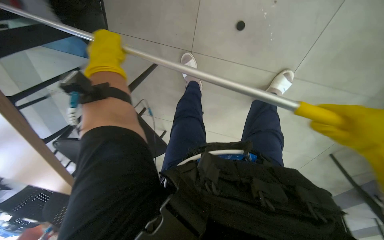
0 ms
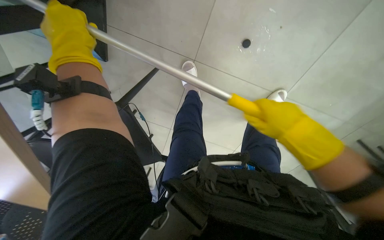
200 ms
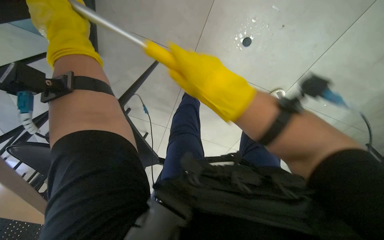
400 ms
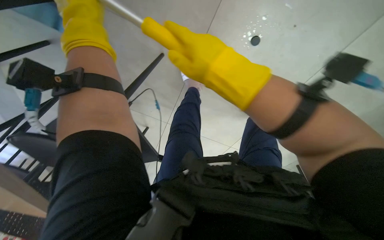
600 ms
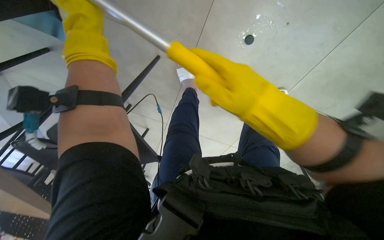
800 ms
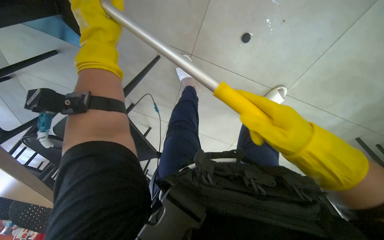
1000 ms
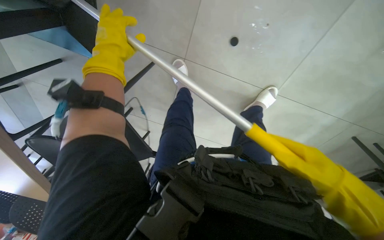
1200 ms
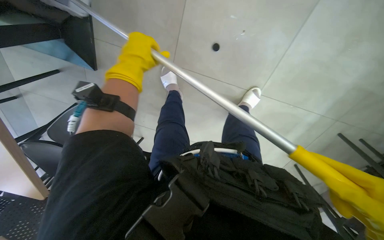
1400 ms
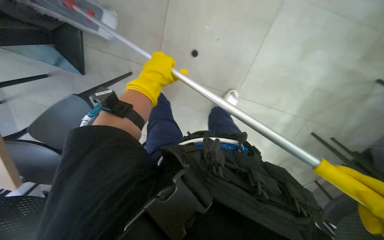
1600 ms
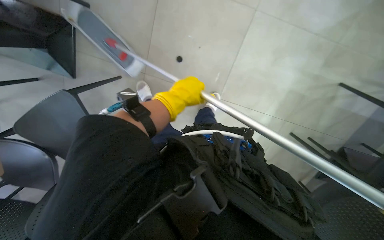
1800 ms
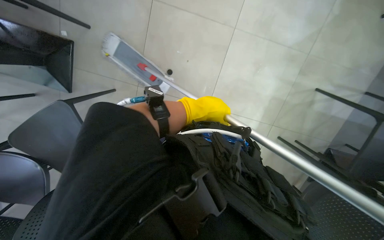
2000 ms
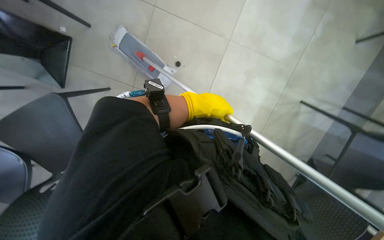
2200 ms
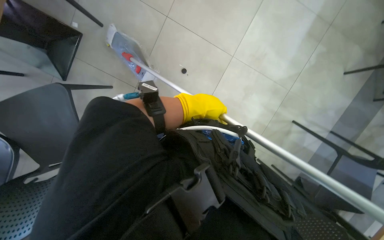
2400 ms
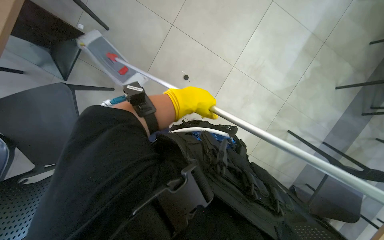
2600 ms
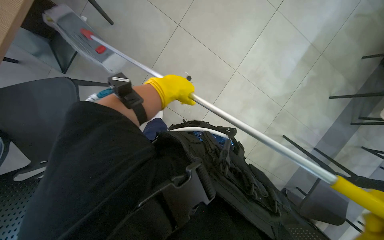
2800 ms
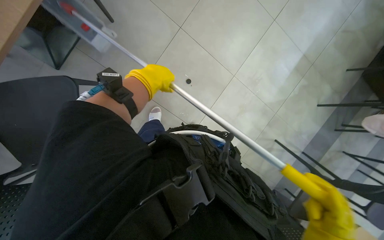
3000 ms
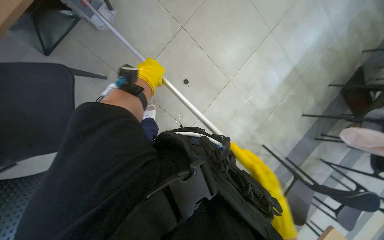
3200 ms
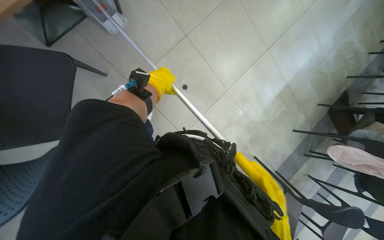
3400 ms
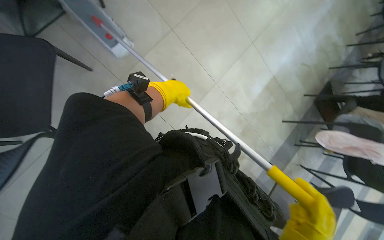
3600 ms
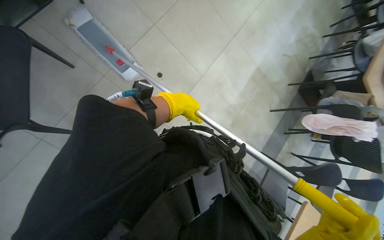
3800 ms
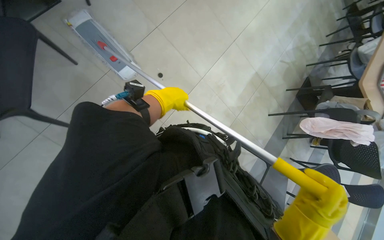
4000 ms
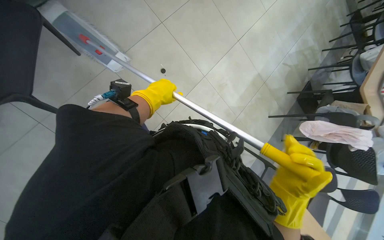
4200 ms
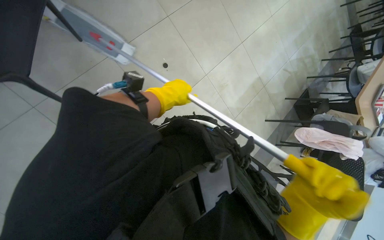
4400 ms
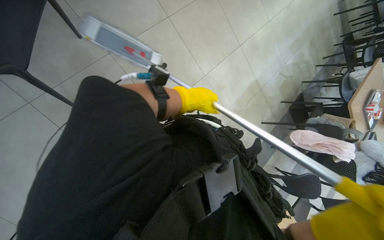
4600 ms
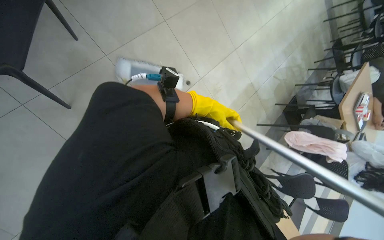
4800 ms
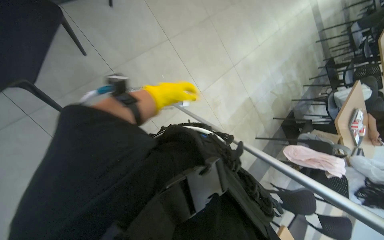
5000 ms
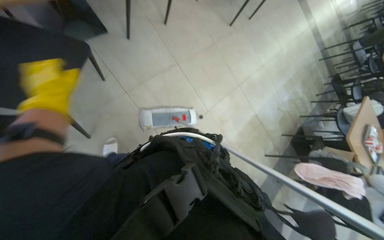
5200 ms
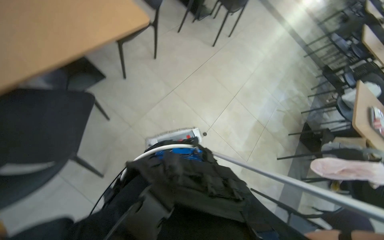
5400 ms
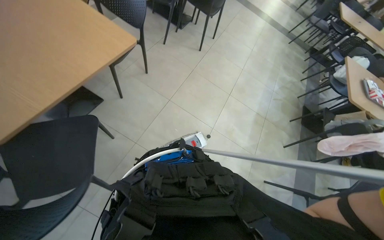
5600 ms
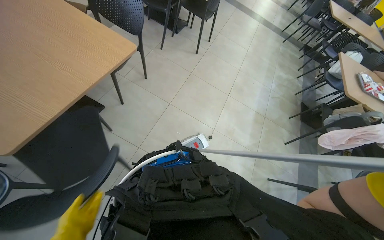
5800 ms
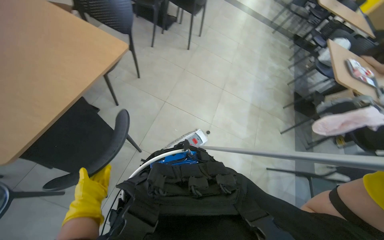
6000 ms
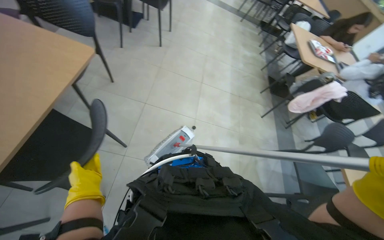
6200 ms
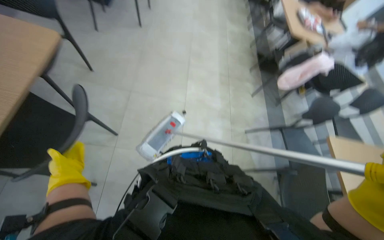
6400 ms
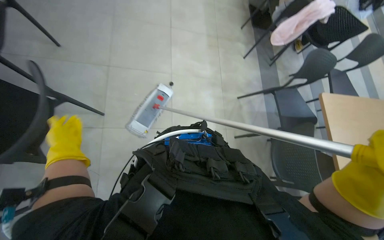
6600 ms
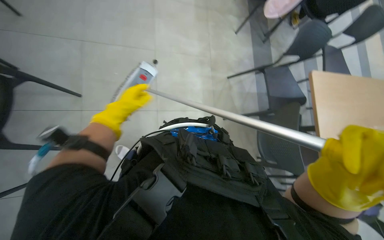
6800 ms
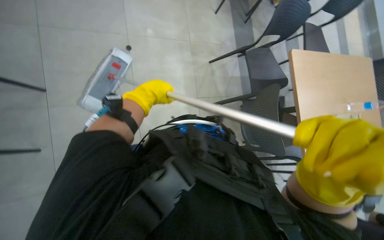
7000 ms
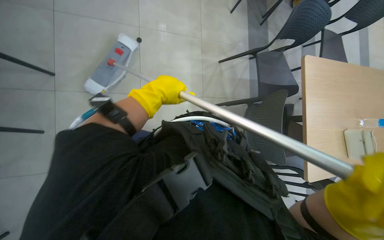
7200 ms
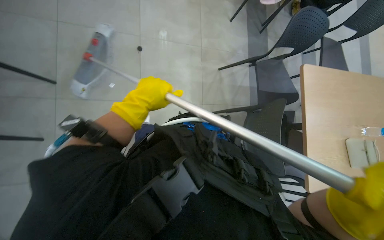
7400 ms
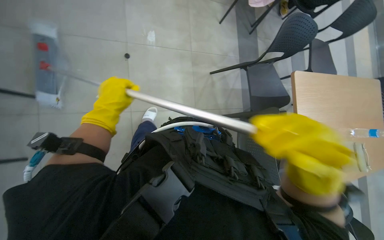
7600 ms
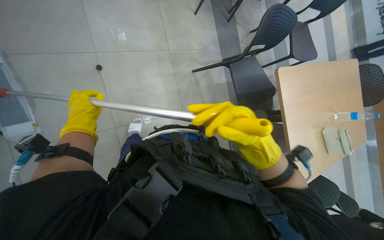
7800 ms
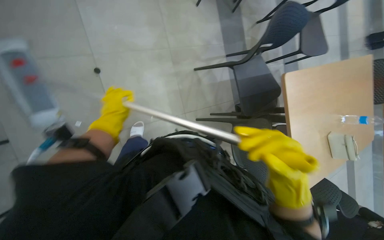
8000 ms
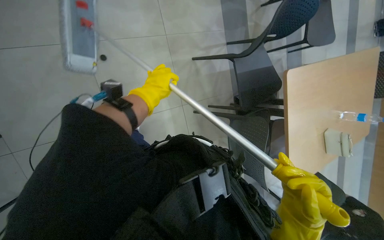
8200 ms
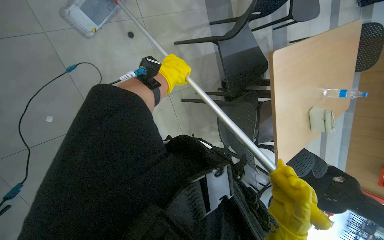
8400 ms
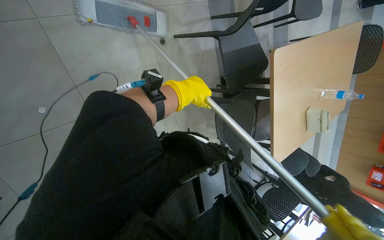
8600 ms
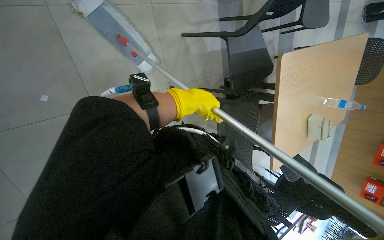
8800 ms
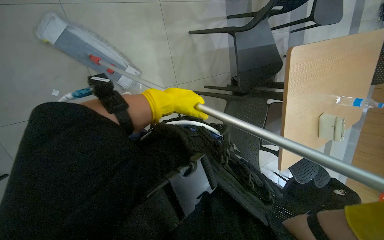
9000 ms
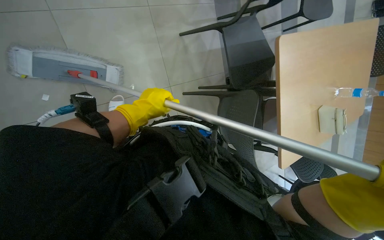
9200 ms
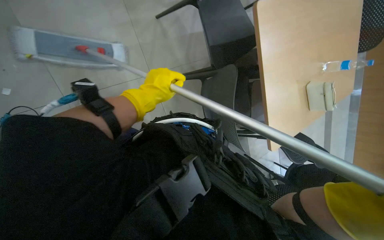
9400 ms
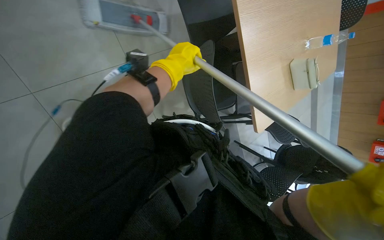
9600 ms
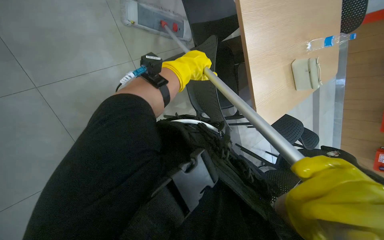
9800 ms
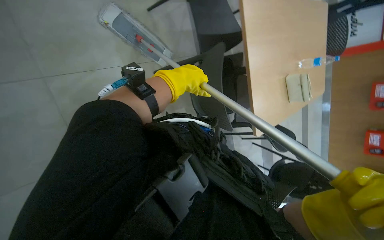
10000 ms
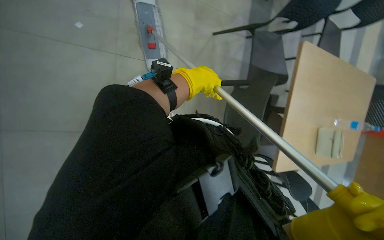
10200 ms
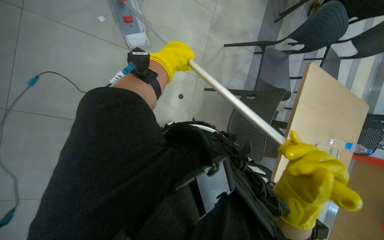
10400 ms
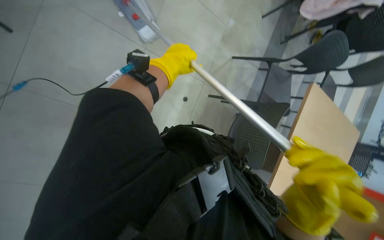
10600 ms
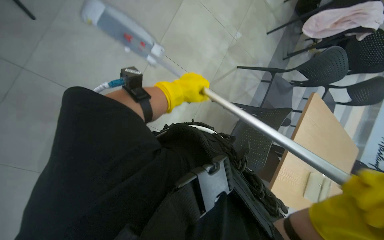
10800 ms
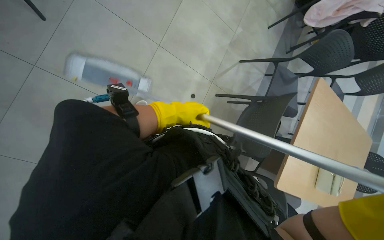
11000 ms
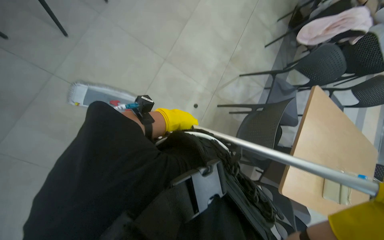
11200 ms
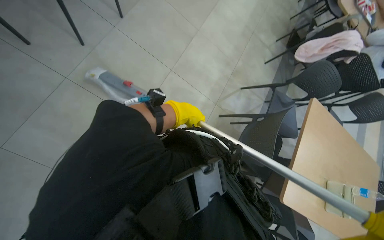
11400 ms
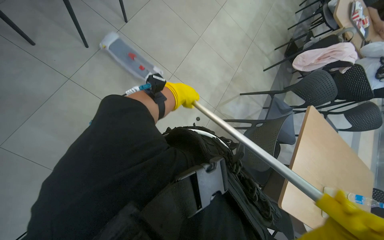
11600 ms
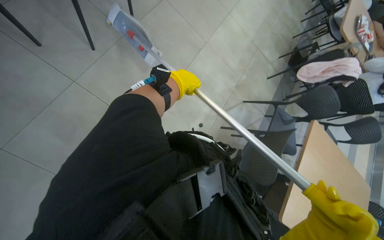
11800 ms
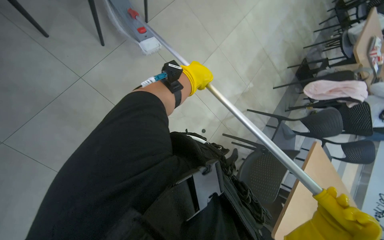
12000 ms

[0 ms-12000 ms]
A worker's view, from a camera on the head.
Job: mopping floor.
The whole recording: Mopping the floor. The worker mops the floor with a flat mop, pausing to rinse and wring the mop head.
0 ms to 1600 ms: The left hand is displaced to the right by roughly 15 cm.
1600 ms to 3000 ms: The view swings about 20 degrees to the right. The view tips upward by roughly 15 degrees. The left hand reaches some 30 cm to the right, then returns.
3000 ms to 4400 ms: The camera sweeps to the right, by about 15 degrees. The left hand shifts roughly 35 cm down the picture.
4400 ms to 6000 ms: The view tilts about 20 degrees upward. Everything in view rotates some 30 degrees counterclockwise.
6000 ms to 7600 ms: The head turns to the right by some 30 degrees. The wearer looks about 25 degrees further downward.
7600 ms to 9000 ms: The view tilts roughly 15 degrees downward. The left hand goes some 20 cm to the right and farther from the camera.
9000 ms to 10400 ms: The left hand goes some 10 cm nearer to the camera, and travels to the right and back again, approximately 10 cm each way.
10400 ms to 12000 ms: The view tips upward by some 15 degrees. The left hand travels down the picture and back again, about 15 cm each way.

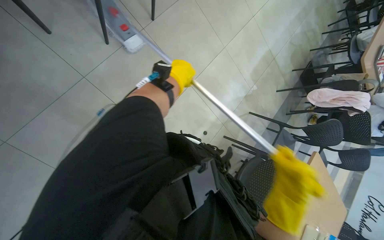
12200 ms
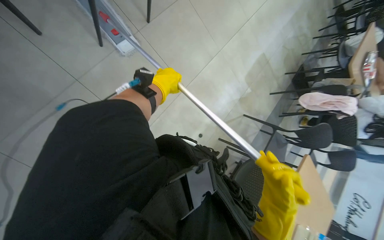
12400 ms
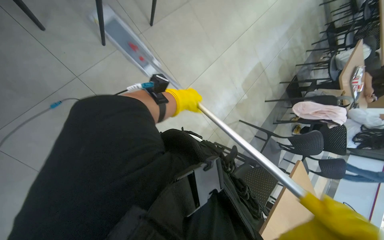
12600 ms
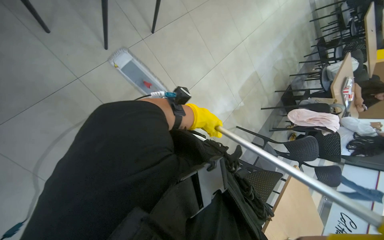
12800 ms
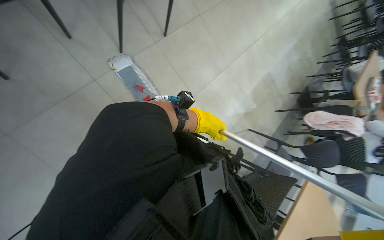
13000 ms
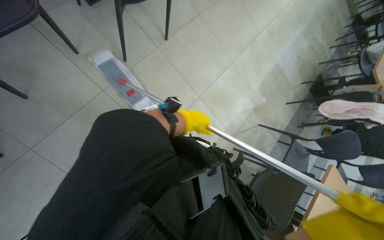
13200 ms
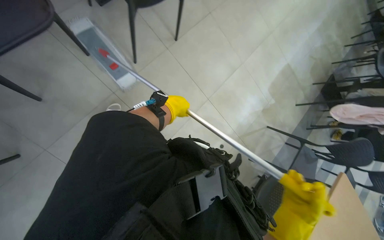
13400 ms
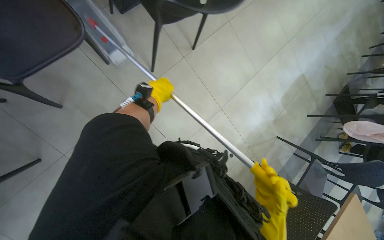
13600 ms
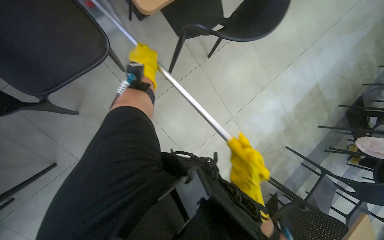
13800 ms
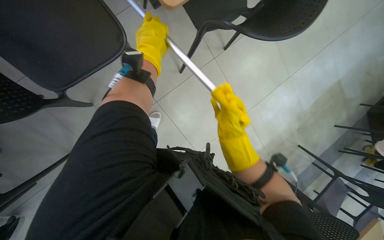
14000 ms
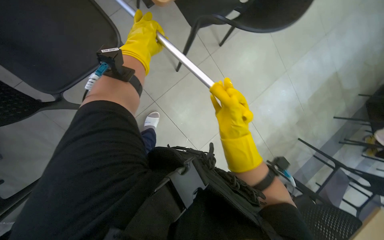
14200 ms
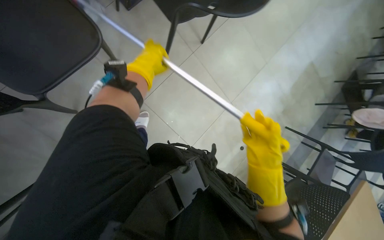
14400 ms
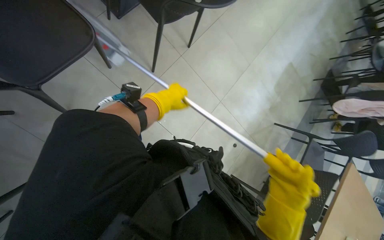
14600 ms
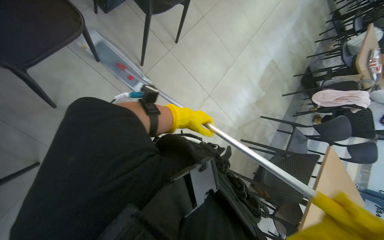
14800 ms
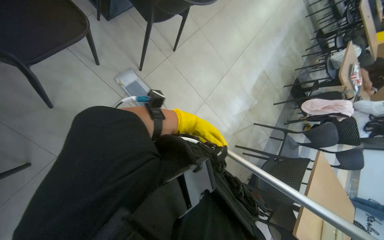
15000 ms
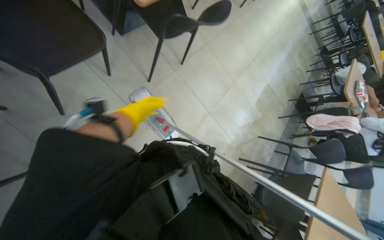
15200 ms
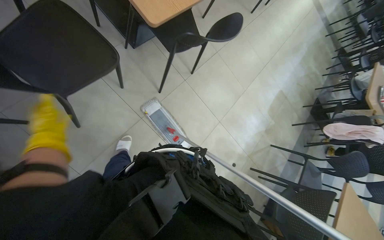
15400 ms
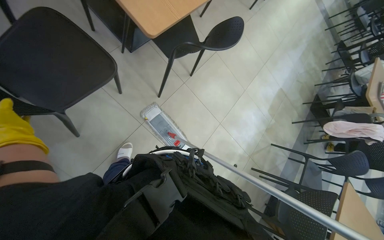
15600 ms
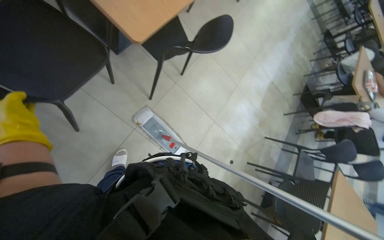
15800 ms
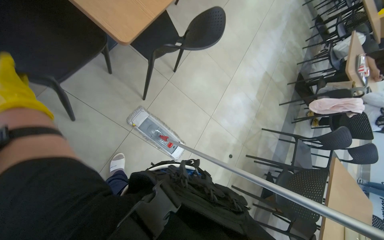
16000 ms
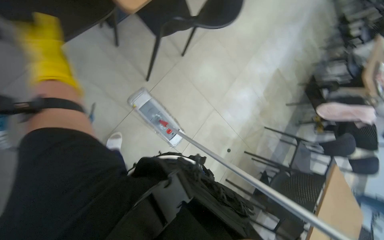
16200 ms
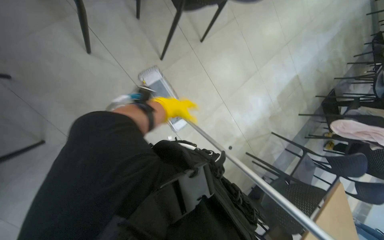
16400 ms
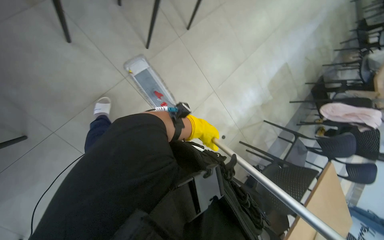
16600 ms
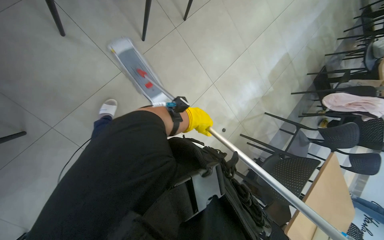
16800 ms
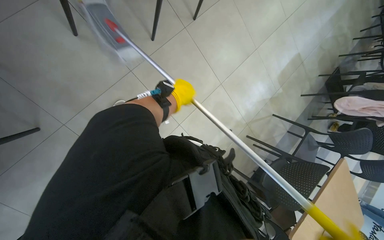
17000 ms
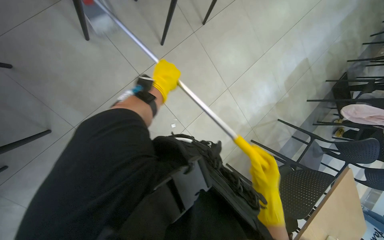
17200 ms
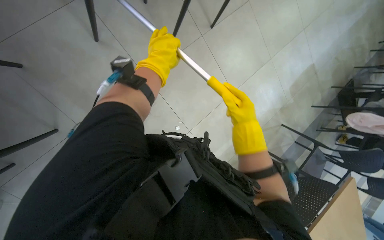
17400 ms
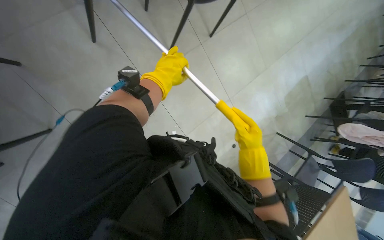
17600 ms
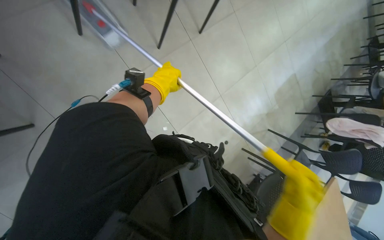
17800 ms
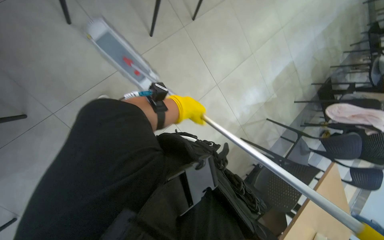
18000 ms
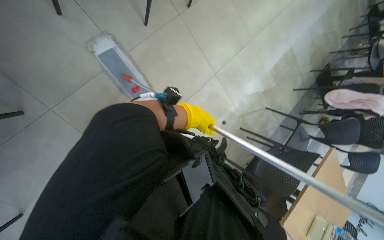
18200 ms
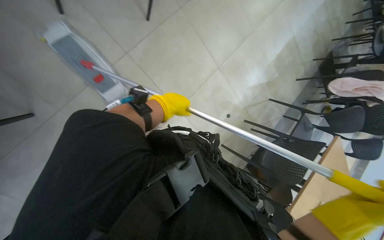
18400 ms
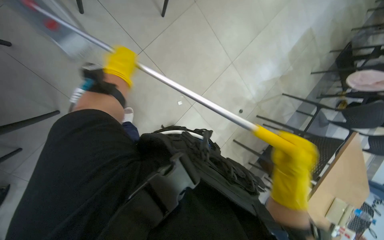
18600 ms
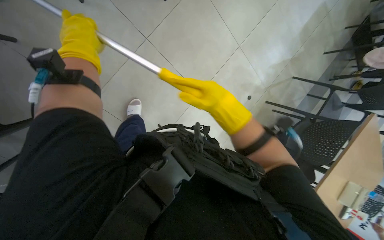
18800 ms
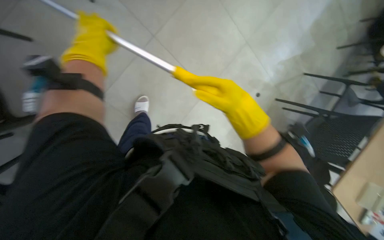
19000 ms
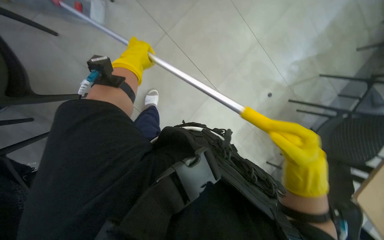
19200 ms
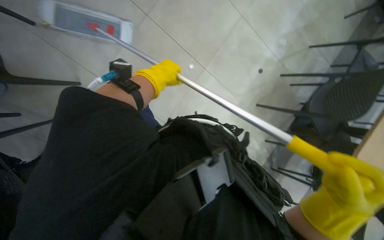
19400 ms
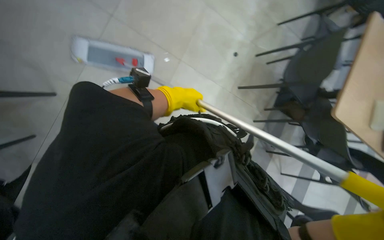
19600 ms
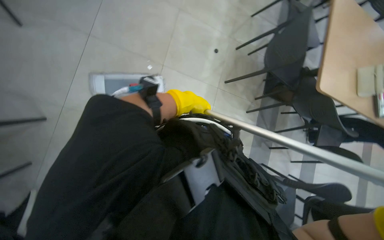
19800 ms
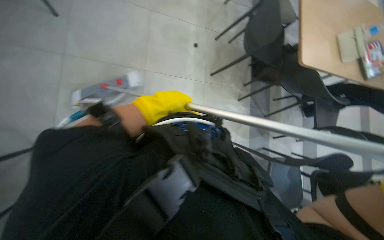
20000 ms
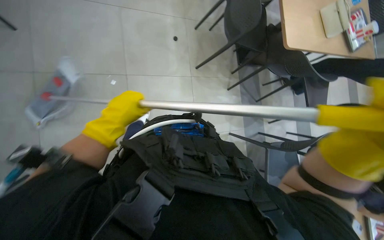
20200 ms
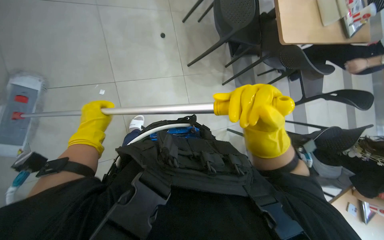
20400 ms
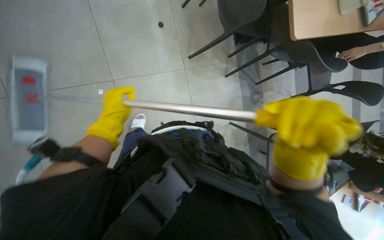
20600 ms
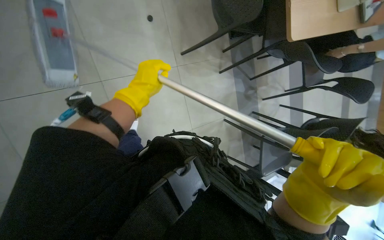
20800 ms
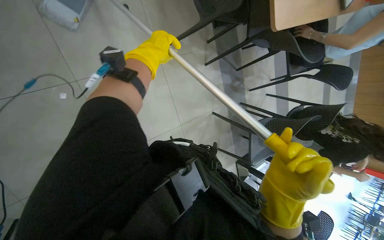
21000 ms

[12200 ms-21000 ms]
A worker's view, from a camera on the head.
Job: mopping floor.
The whole recording: Mopping the floor. The worker mops the floor with a flat mop, pausing to rinse and wring the mop head.
12200 ms to 13600 ms: The left hand travels to the left by about 25 cm.
19600 ms to 21000 ms: The head rotates approximately 40 degrees to the right. The camera pitches downward, by approximately 15 degrees.
